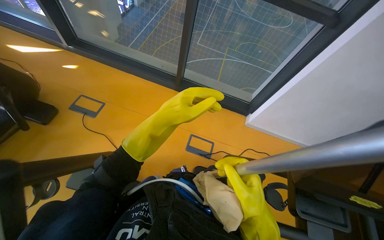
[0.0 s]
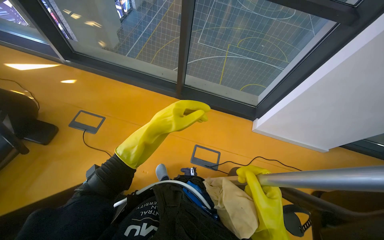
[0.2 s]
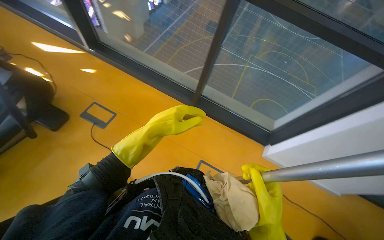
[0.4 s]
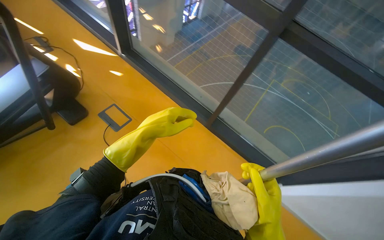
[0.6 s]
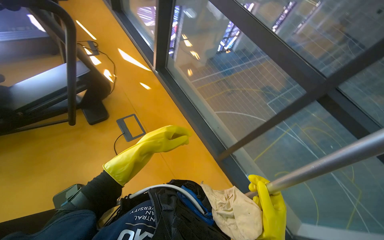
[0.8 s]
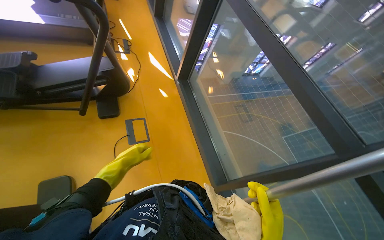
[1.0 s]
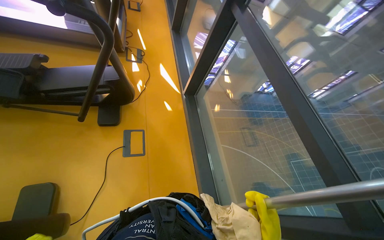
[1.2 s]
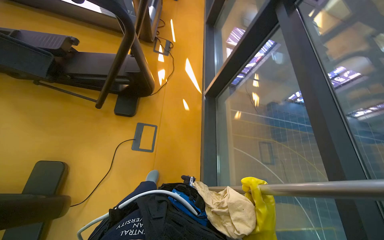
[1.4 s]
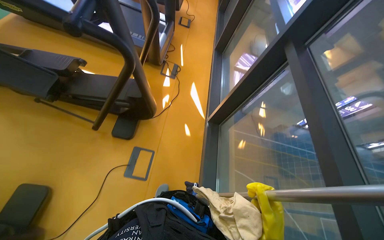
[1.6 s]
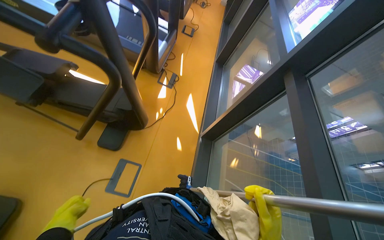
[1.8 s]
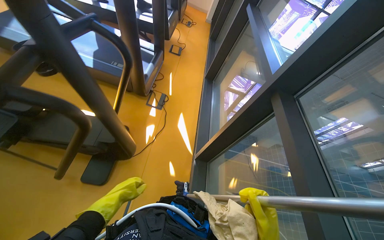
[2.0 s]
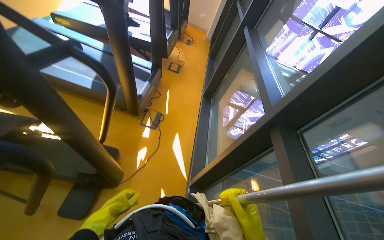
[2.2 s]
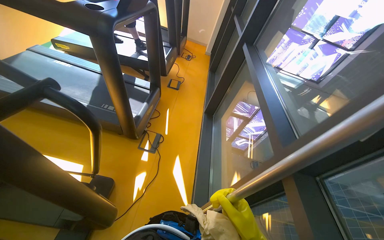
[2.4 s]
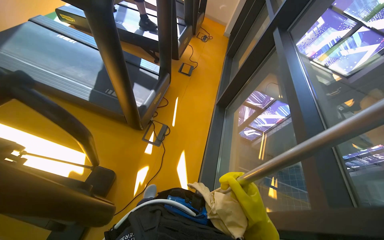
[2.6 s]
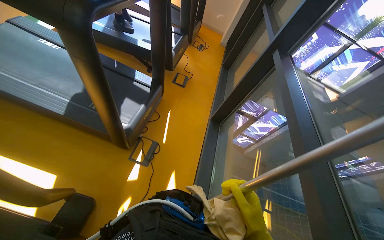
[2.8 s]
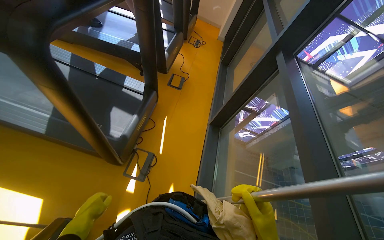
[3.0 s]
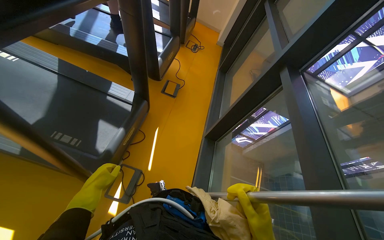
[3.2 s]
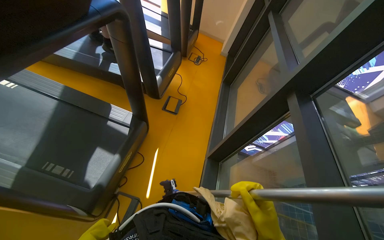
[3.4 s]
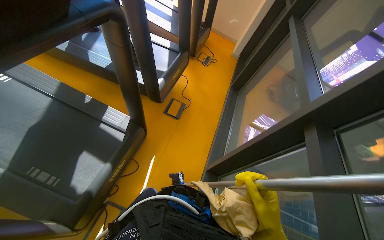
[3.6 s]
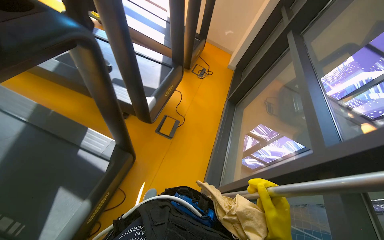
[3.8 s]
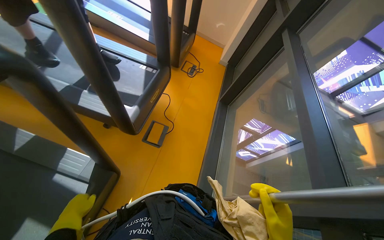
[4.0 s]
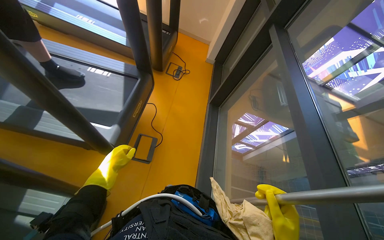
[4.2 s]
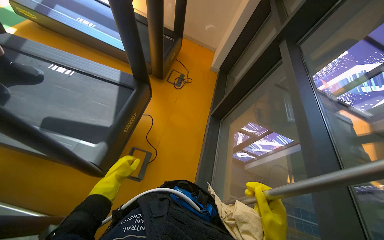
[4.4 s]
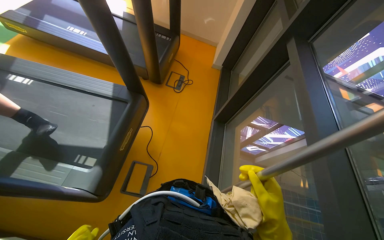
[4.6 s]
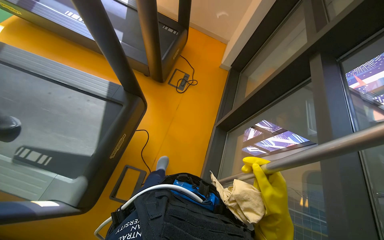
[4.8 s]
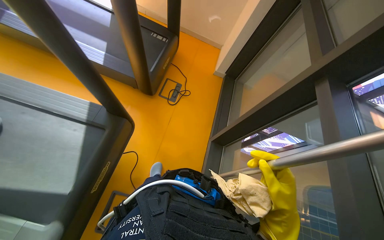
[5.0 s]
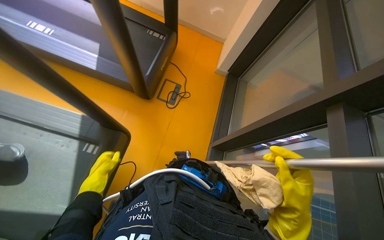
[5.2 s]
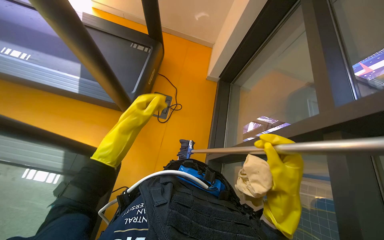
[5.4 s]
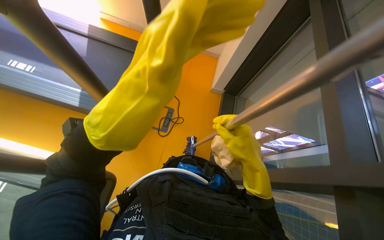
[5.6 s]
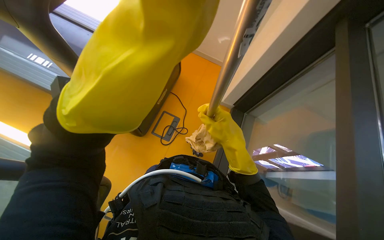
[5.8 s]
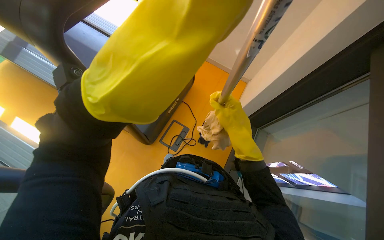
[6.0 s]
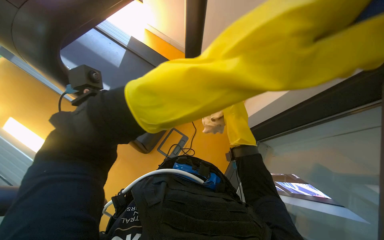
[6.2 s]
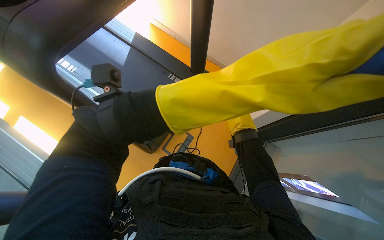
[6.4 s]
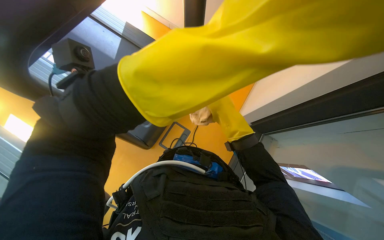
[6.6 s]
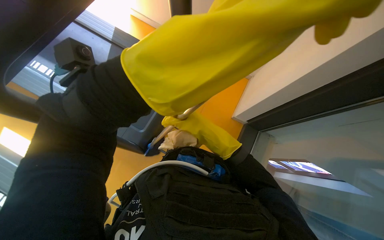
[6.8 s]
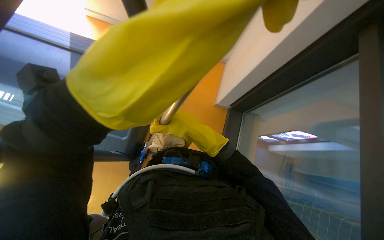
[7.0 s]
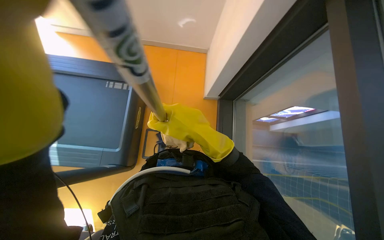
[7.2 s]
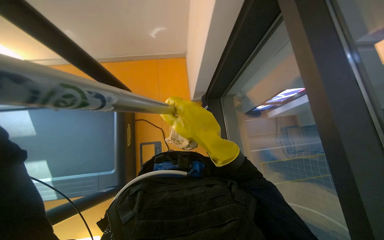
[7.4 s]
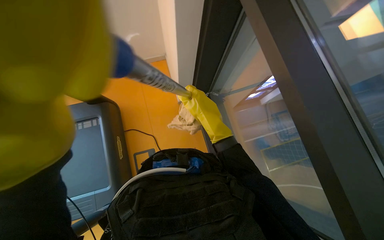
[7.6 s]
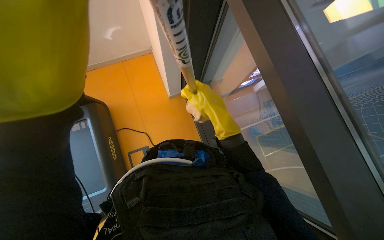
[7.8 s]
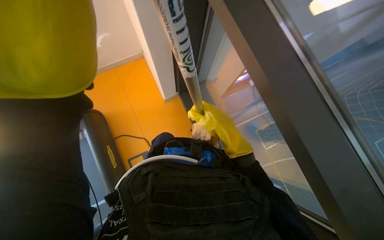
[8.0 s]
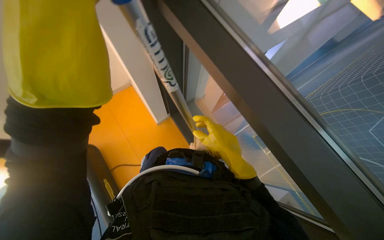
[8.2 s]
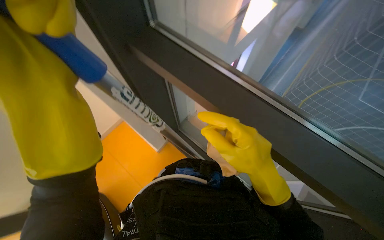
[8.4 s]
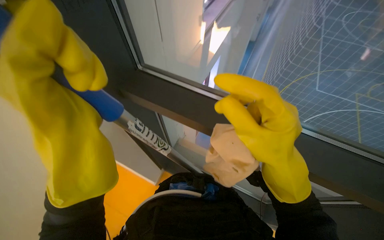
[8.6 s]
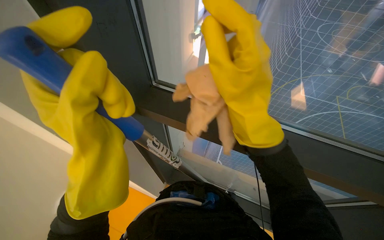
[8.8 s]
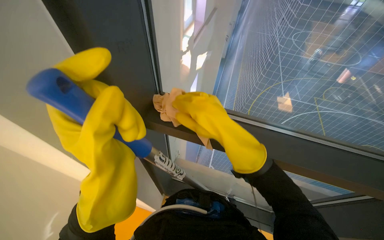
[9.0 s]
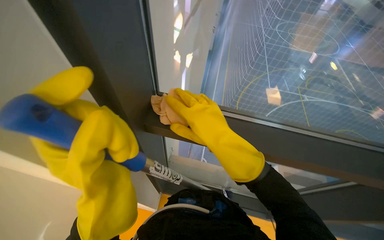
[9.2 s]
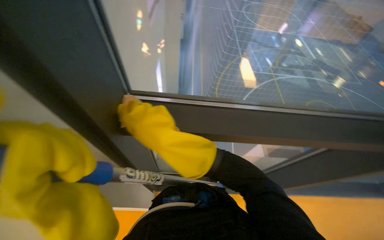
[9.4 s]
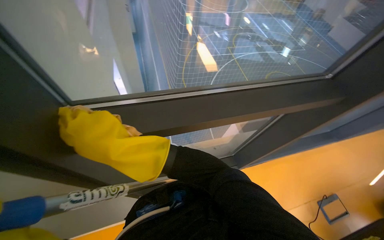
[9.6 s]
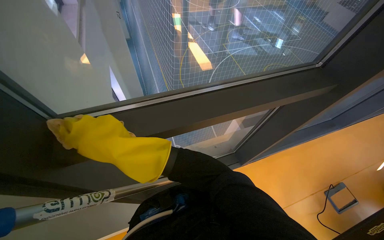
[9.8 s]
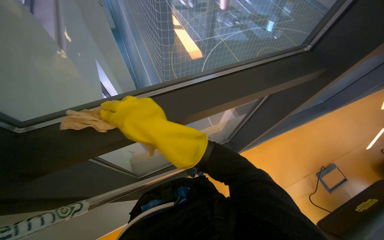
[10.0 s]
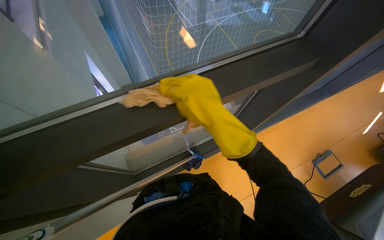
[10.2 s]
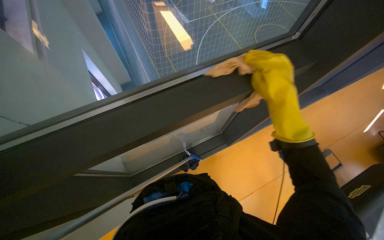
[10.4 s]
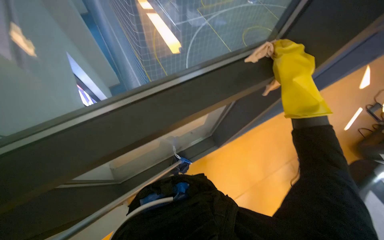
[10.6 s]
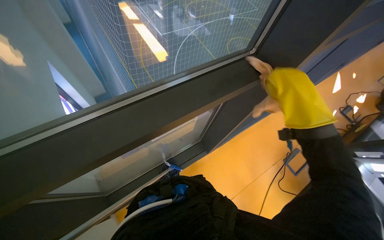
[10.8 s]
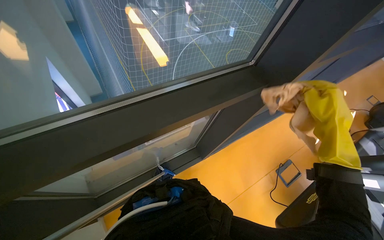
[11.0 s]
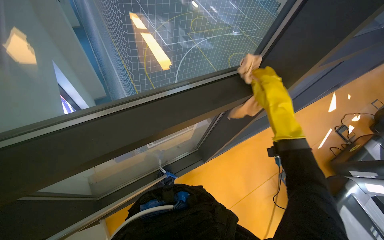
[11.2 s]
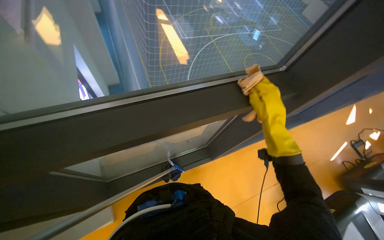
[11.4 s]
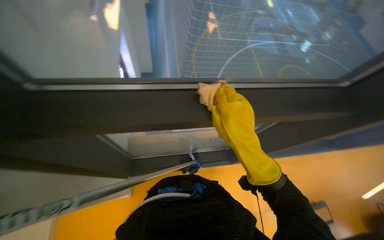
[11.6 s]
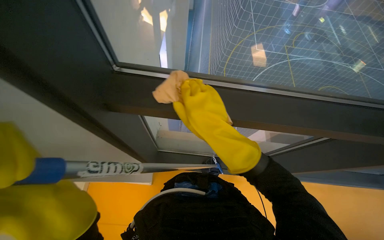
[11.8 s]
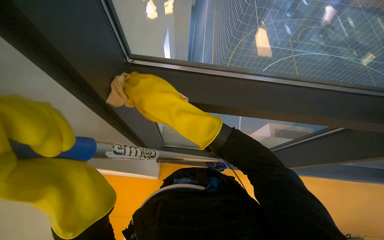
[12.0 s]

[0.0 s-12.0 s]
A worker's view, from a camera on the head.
Job: cleaning windows.
The whole recording: Cleaning gym windows. The worker cleans the gym windows using a long pole and wipes the frames with a cloth.
0.0 to 1.6 s: The wearer moves some 90 cm. The wearer's head swings approximately 75 degrees to the left. The view tips upward by roughly 25 degrees.
1.6 to 3.0 s: The camera is carried approximately 1 m.
3.0 to 4.4 s: The camera travels about 1.5 m.
4.4 to 6.0 s: The wearer moves approximately 90 cm.
6.0 to 7.6 s: Everything in view rotates about 50 degrees counterclockwise.
7.6 to 9.0 s: The wearer looks approximately 55 degrees further to the right. The view tilts some 20 degrees upward.
9.0 to 10.4 s: The head turns to the right by approximately 45 degrees. The view tilts some 20 degrees downward.
10.4 to 12.0 s: The right hand moves to the left, approximately 40 cm.

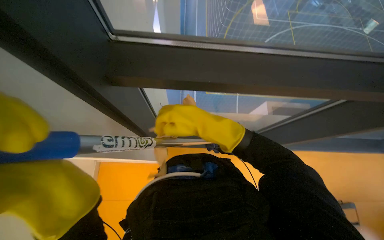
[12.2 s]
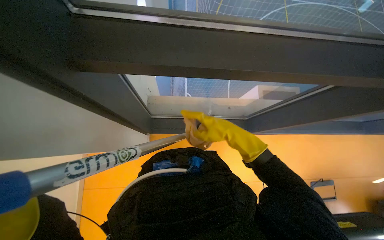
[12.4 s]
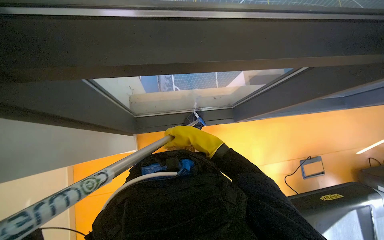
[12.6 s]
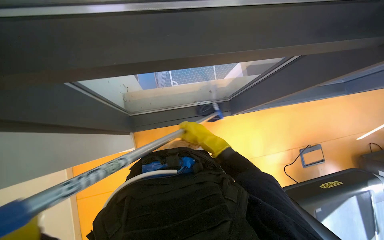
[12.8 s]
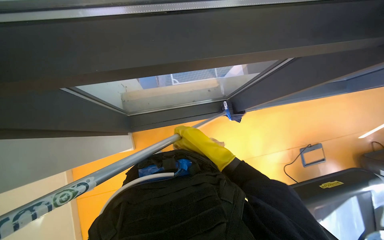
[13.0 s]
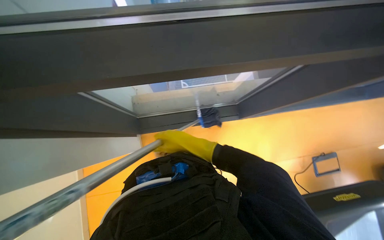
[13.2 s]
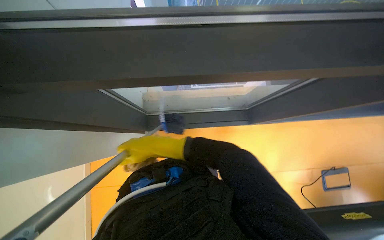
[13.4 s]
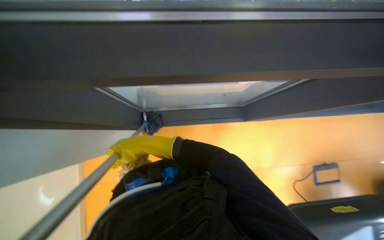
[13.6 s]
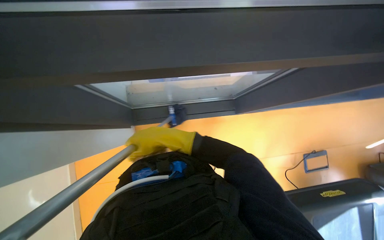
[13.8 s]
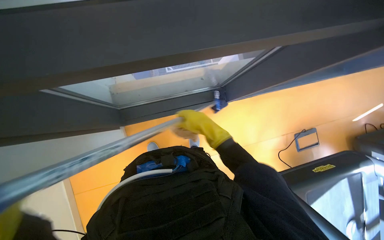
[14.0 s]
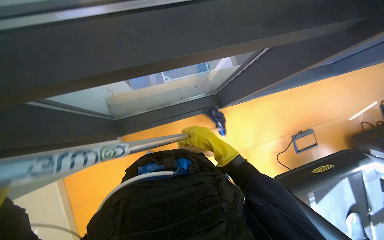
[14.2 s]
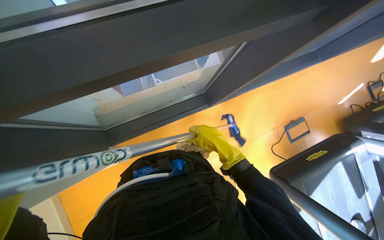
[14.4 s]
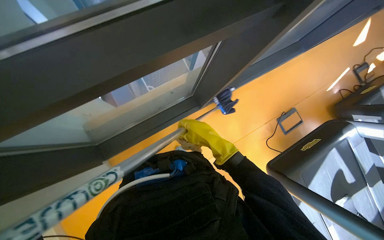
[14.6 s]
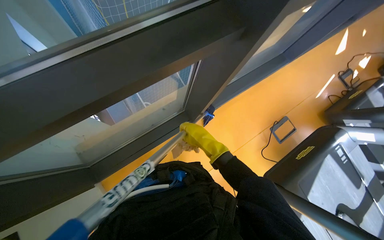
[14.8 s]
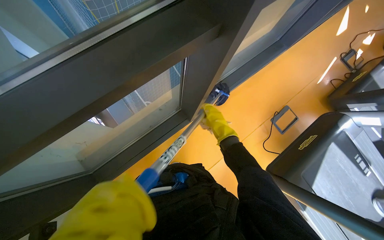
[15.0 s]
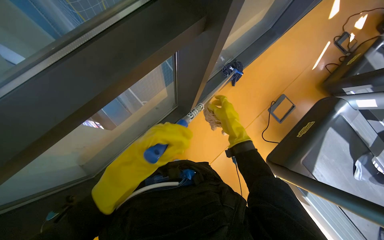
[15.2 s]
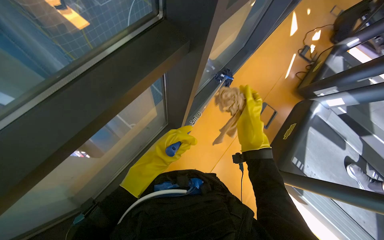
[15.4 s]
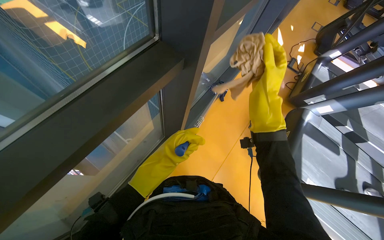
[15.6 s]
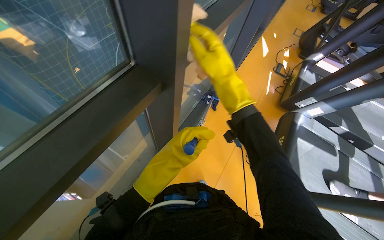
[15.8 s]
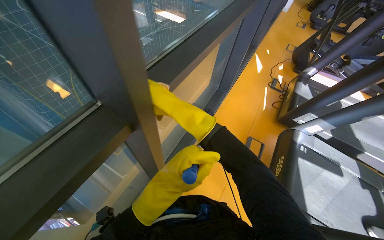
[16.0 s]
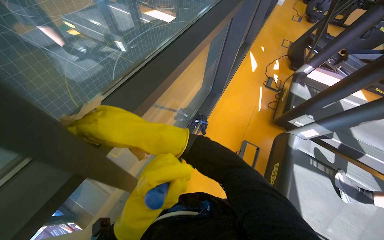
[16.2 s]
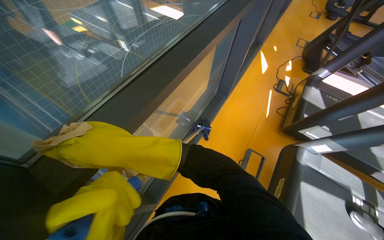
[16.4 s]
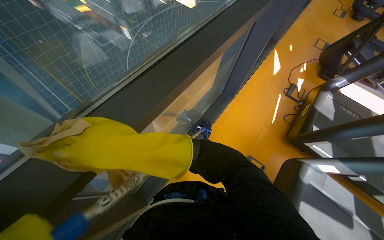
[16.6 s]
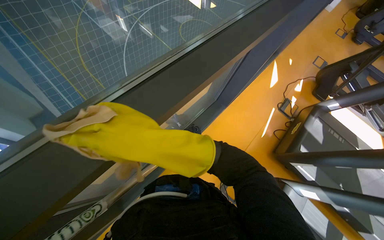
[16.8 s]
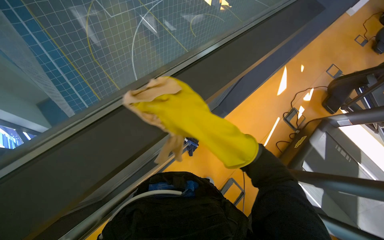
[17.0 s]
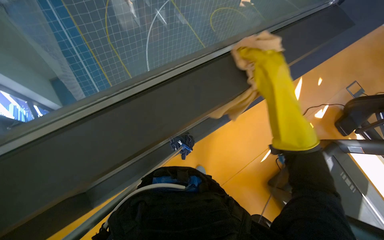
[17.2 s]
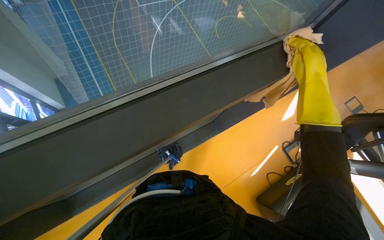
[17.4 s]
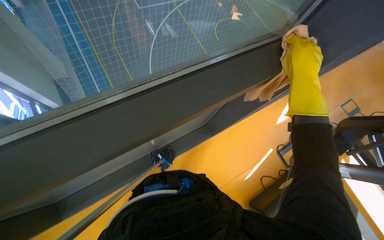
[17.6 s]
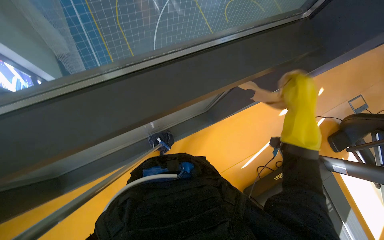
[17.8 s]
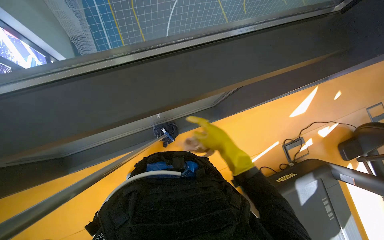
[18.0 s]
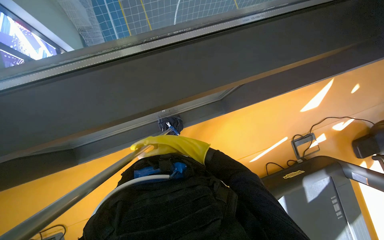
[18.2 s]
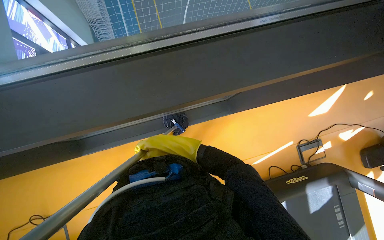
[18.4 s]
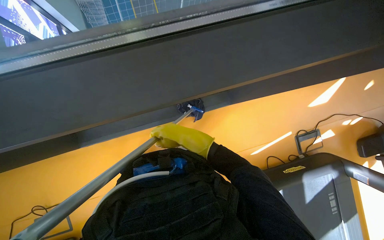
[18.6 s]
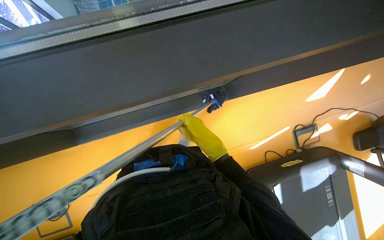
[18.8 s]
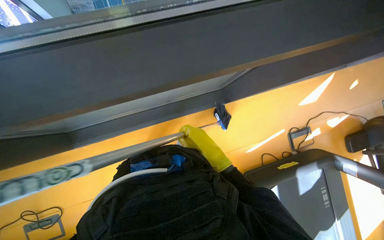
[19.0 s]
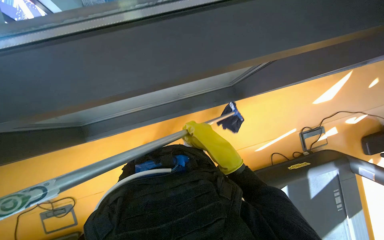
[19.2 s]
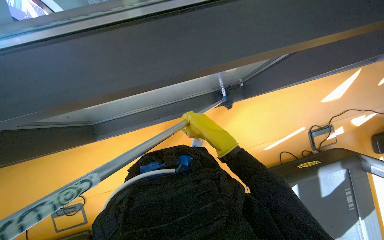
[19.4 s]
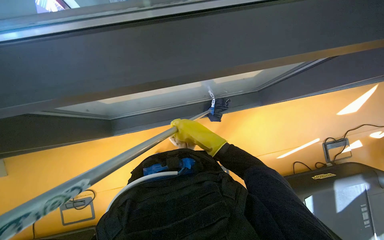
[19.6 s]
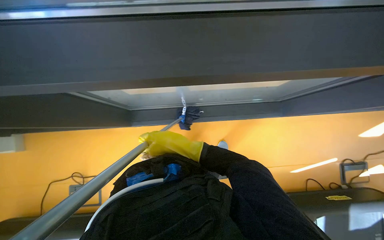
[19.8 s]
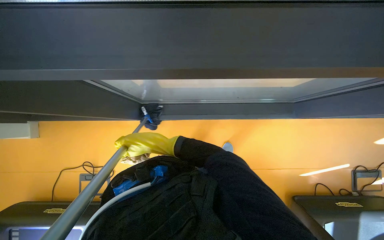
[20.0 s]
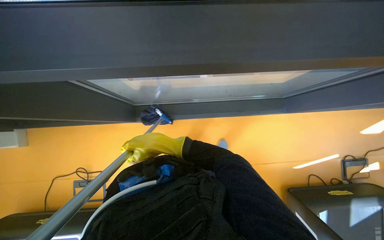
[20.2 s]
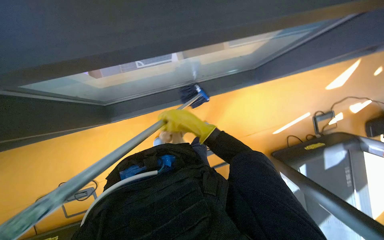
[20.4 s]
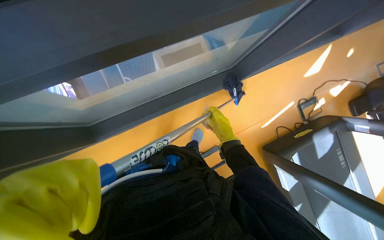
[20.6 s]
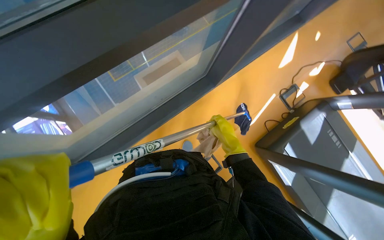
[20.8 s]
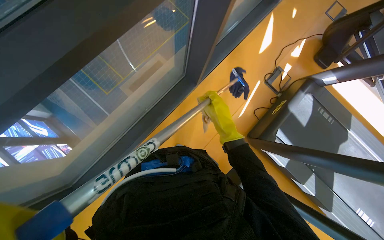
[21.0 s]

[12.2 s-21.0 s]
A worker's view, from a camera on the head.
Job: cleaning windows.
The whole recording: Cleaning gym windows. The worker cleans the gym windows using a long pole and wipes the frames with a cloth.
12.2 to 13.6 s: The right hand travels farther from the camera by about 15 cm.
13.6 to 15.2 s: The wearer looks approximately 35 degrees further to the right. The right hand travels to the right by roughly 35 cm.
15.2 to 16.6 s: The camera is carried approximately 50 cm. The view tilts approximately 15 degrees upward.
16.6 to 18.0 s: The camera is carried roughly 60 cm. The wearer looks some 10 degrees further downward. The scene turns approximately 30 degrees clockwise in the picture.
19.6 to 21.0 s: The wearer's head swings about 65 degrees to the right.
